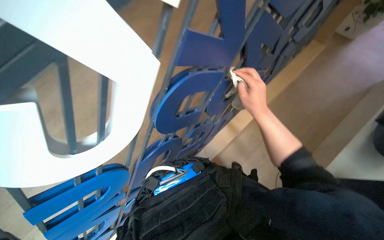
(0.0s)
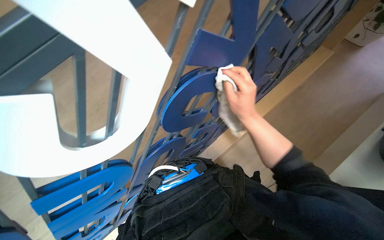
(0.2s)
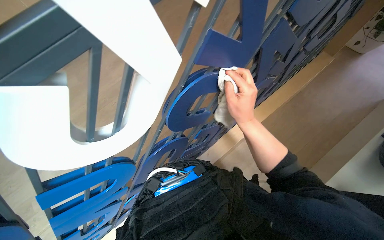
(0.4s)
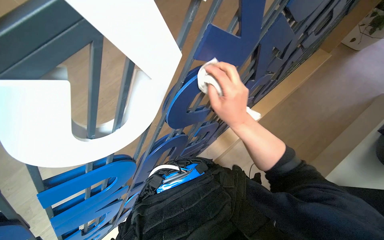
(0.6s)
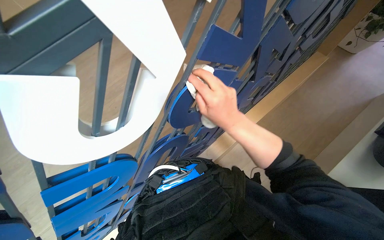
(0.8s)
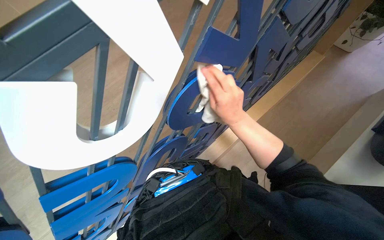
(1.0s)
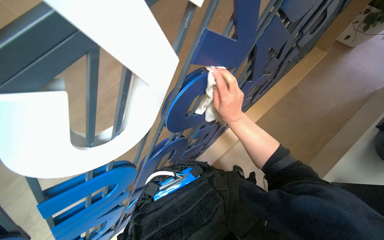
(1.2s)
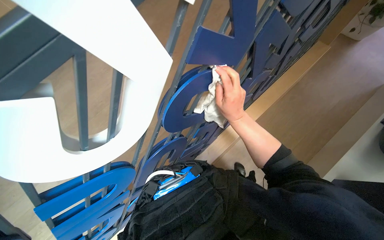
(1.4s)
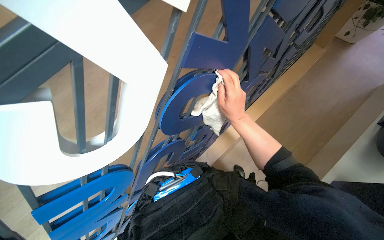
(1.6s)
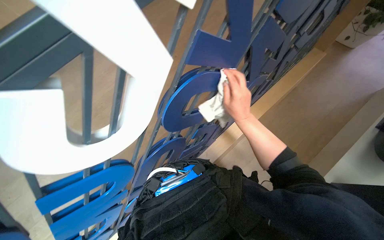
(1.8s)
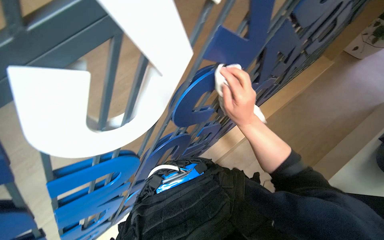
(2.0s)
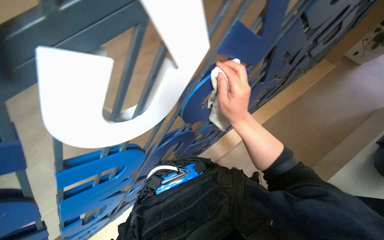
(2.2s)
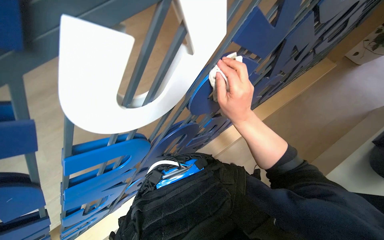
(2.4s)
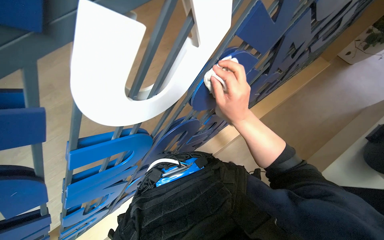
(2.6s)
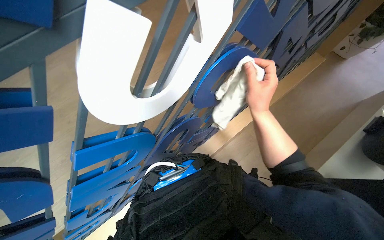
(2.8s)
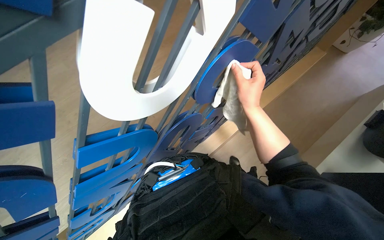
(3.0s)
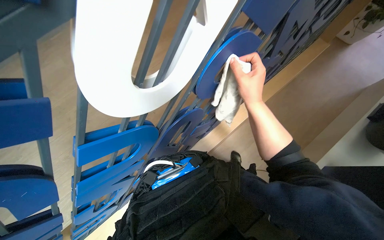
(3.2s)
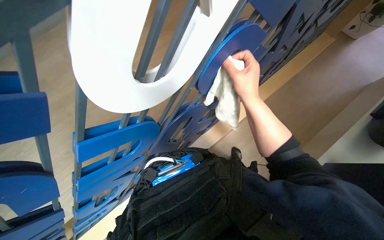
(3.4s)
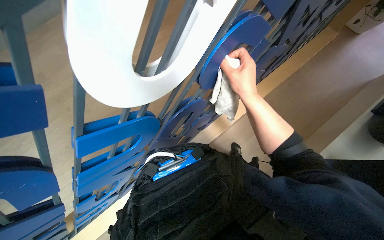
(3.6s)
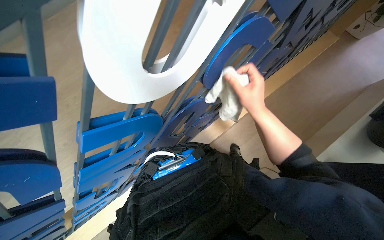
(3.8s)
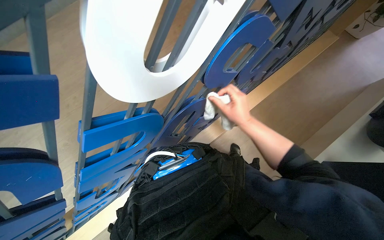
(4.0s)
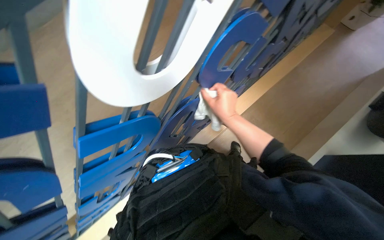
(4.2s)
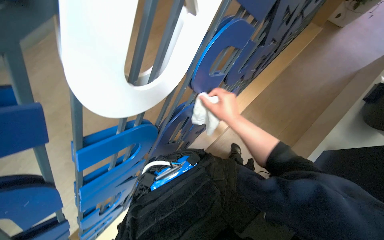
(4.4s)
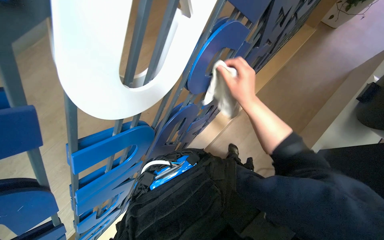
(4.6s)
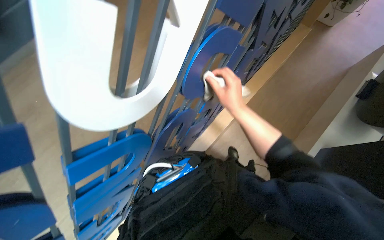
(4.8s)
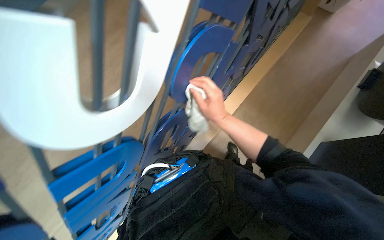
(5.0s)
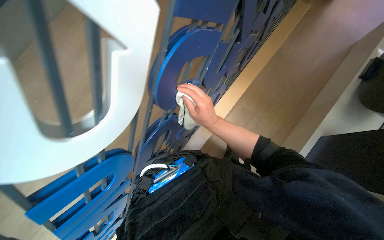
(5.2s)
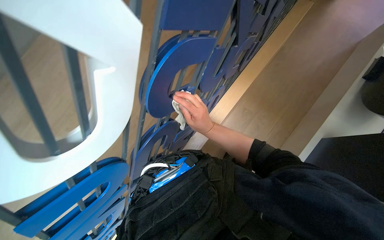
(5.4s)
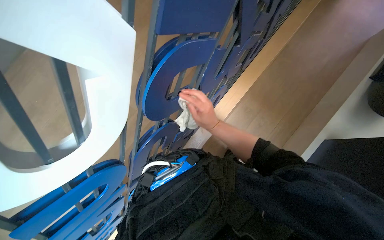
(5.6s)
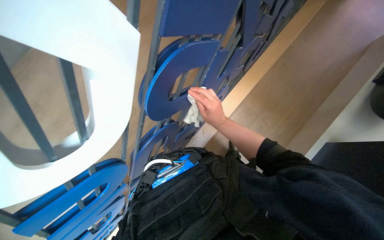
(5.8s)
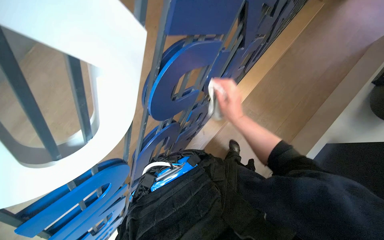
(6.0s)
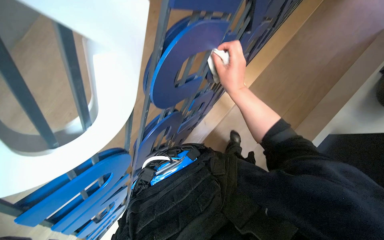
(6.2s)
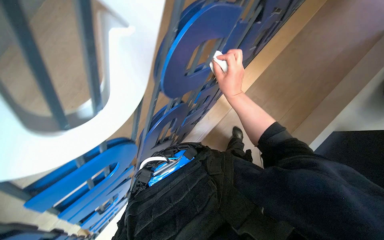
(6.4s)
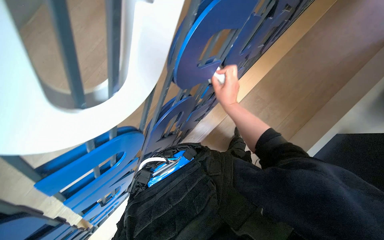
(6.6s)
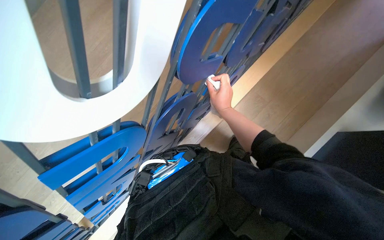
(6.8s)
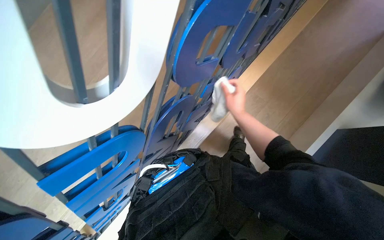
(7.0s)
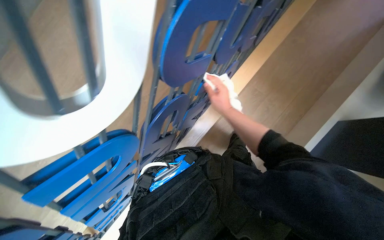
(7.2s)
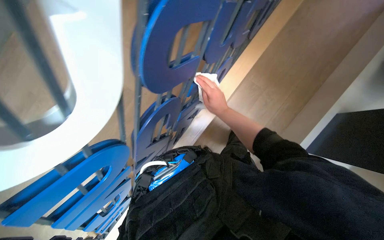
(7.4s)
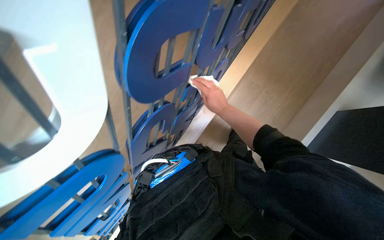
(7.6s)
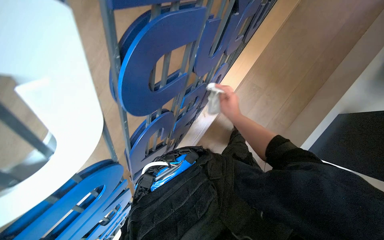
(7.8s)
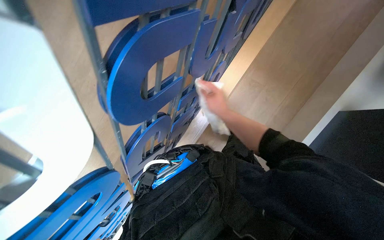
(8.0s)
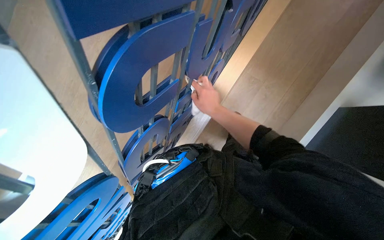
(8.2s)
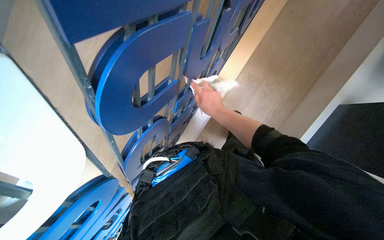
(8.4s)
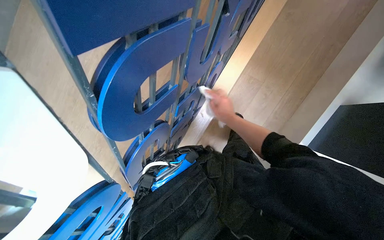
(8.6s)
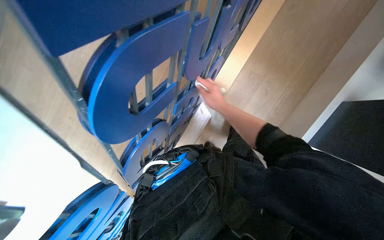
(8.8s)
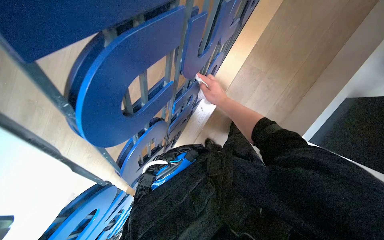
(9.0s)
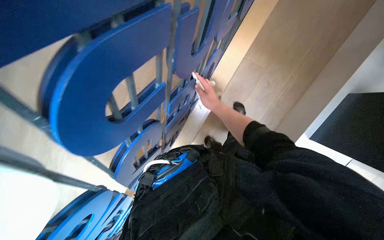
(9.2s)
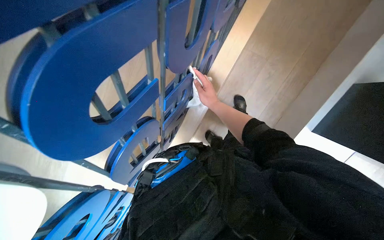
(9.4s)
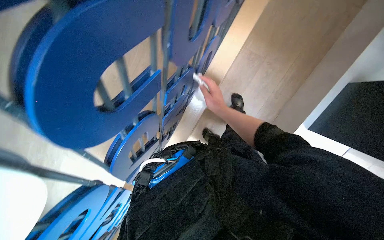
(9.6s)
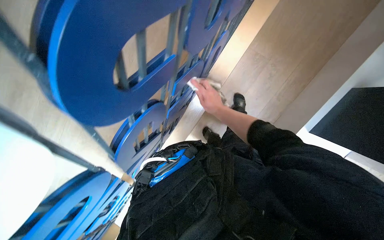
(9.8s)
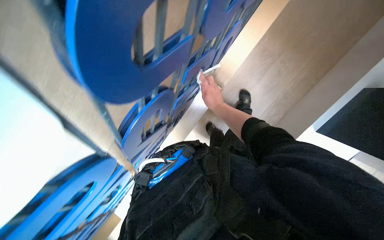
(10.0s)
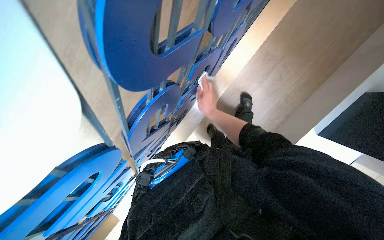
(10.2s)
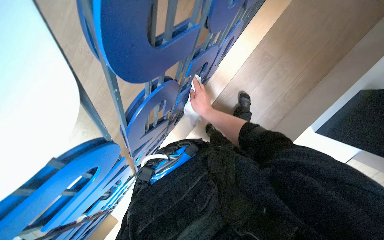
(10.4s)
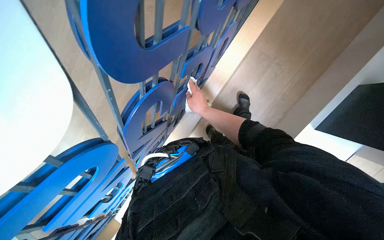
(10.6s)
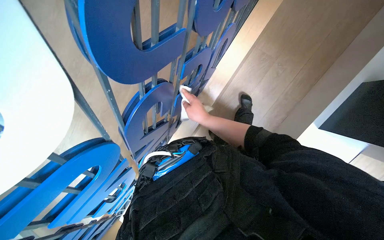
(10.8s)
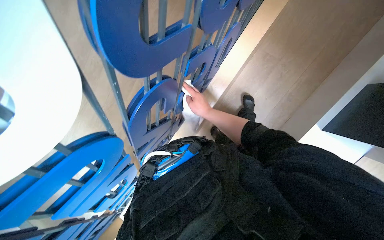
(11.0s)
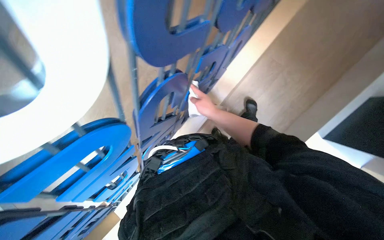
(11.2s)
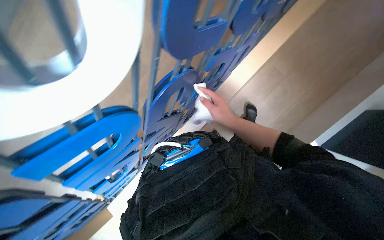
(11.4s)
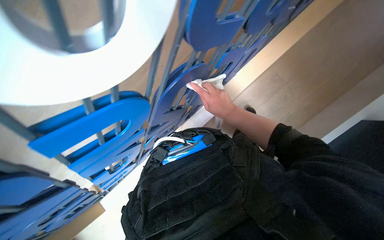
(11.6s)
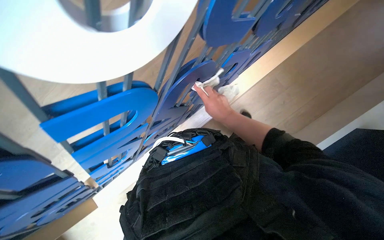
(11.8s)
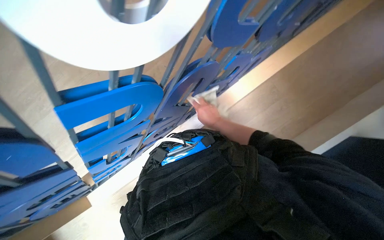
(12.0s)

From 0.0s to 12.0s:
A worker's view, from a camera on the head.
Job: wiping surfaces.
The whole recording: Wiping blue display structure. The worker continues wiping the blue display structure with a white cloth.
From 0.0s to 1.6s: The right hand is displaced to the left by approximately 10 cm.
From 6.0s to 7.6s: The right hand heads farther from the camera, covering approximately 15 cm.
From 9.0s to 10.4s: The right hand travels to the left by about 10 cm.

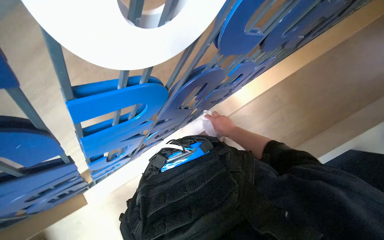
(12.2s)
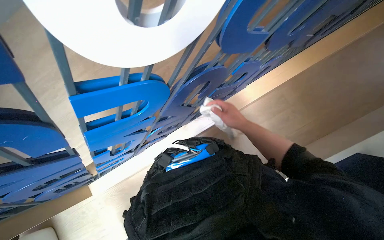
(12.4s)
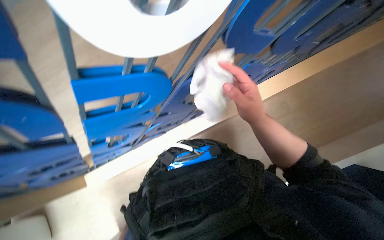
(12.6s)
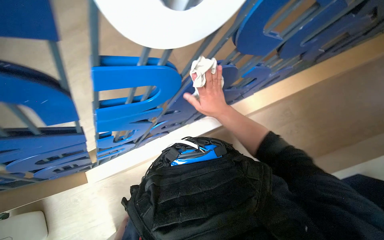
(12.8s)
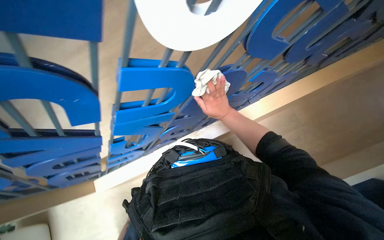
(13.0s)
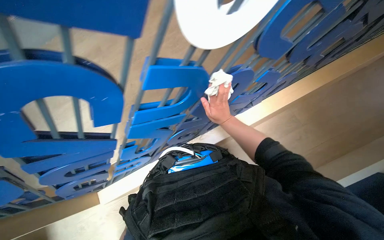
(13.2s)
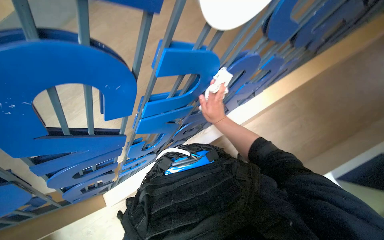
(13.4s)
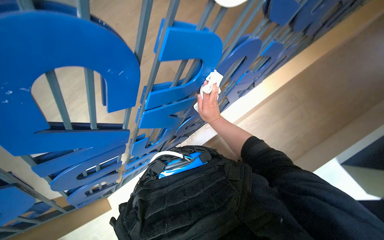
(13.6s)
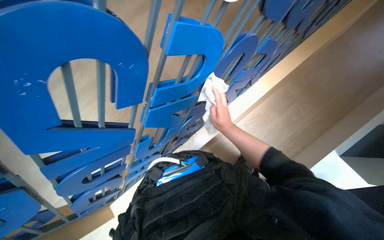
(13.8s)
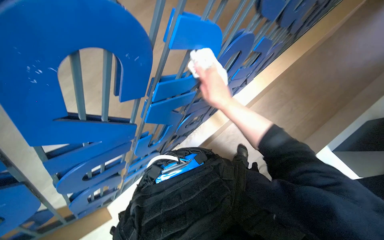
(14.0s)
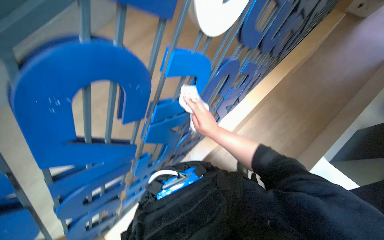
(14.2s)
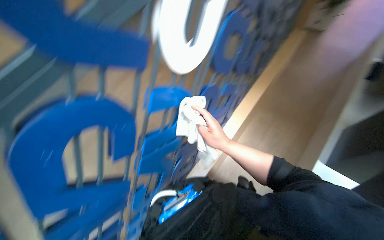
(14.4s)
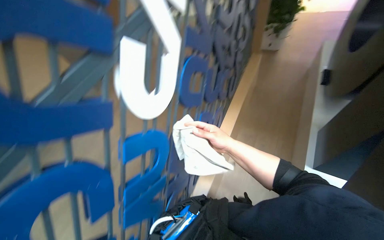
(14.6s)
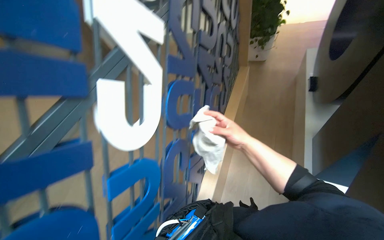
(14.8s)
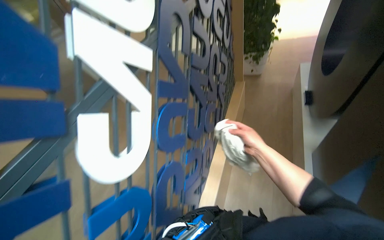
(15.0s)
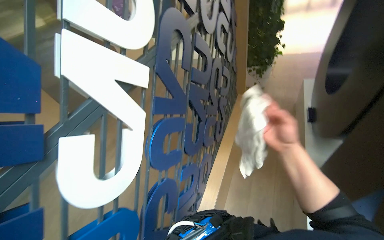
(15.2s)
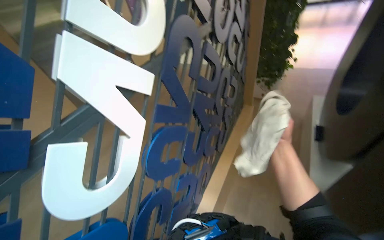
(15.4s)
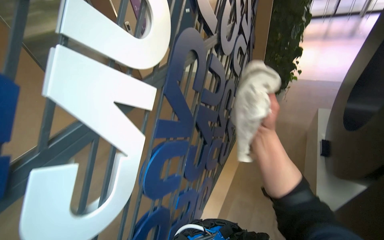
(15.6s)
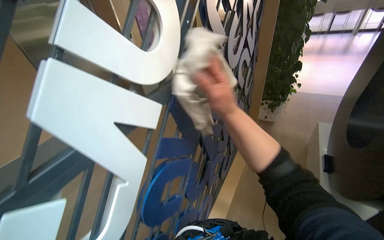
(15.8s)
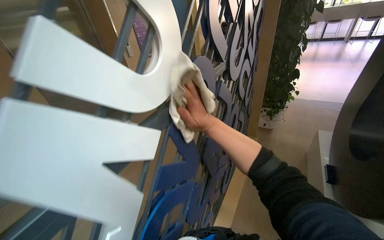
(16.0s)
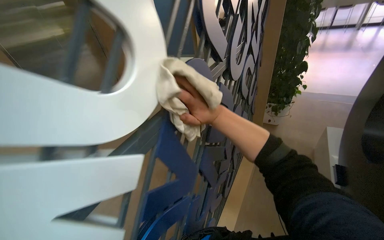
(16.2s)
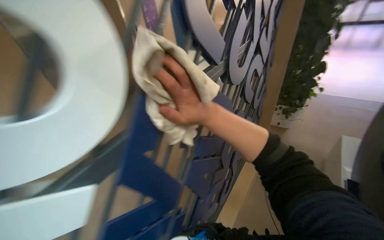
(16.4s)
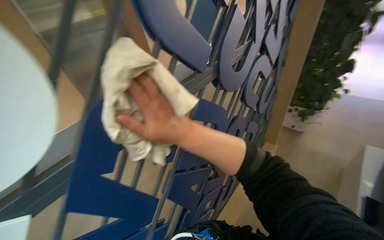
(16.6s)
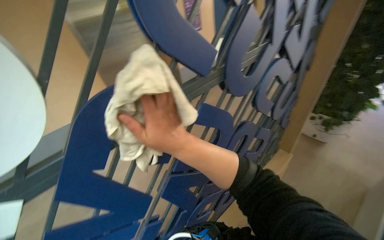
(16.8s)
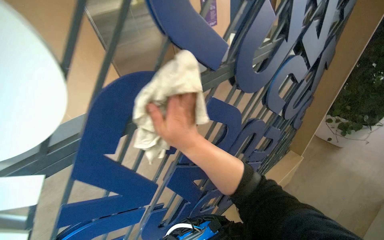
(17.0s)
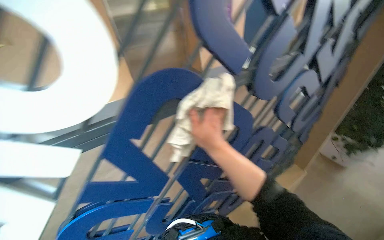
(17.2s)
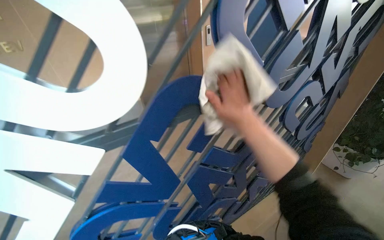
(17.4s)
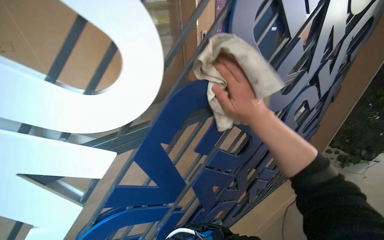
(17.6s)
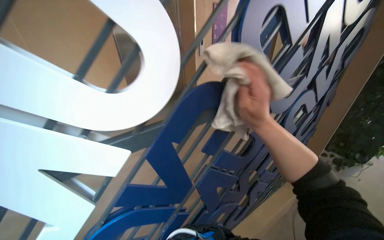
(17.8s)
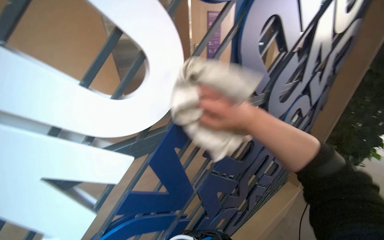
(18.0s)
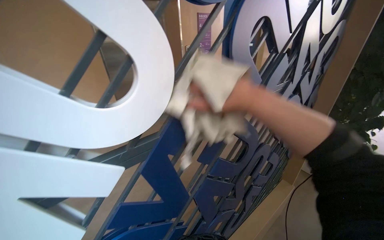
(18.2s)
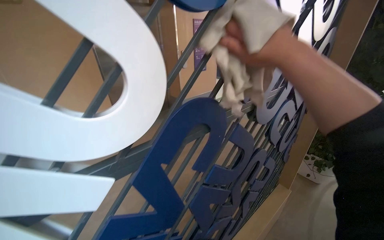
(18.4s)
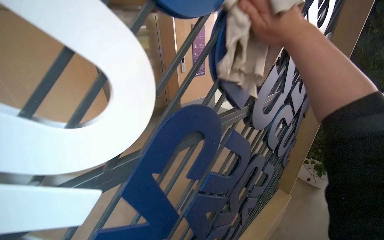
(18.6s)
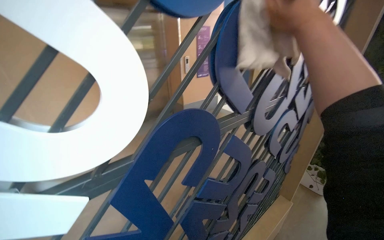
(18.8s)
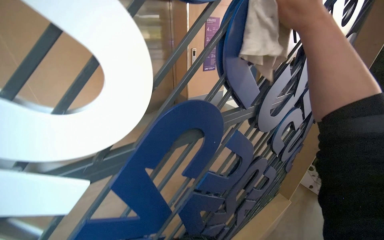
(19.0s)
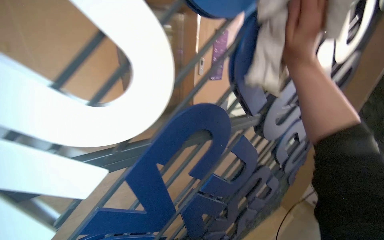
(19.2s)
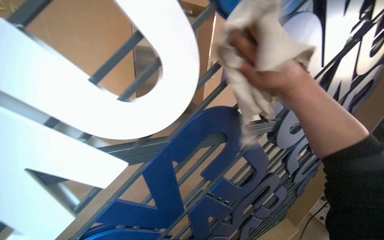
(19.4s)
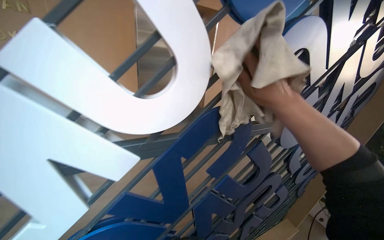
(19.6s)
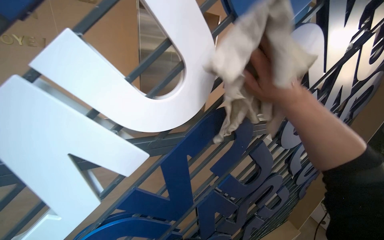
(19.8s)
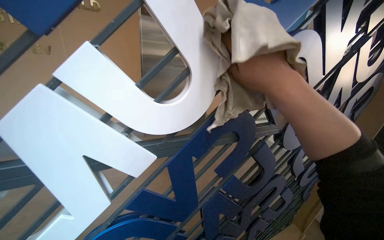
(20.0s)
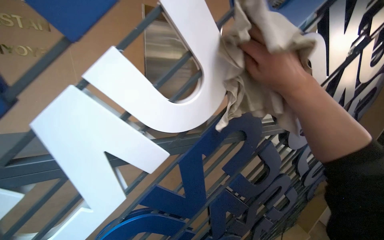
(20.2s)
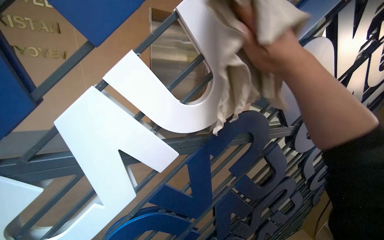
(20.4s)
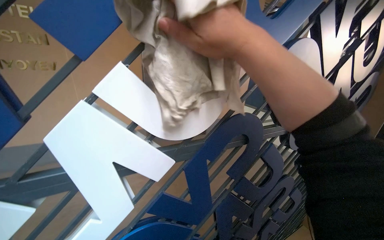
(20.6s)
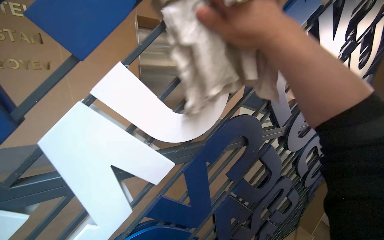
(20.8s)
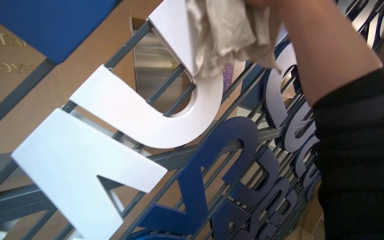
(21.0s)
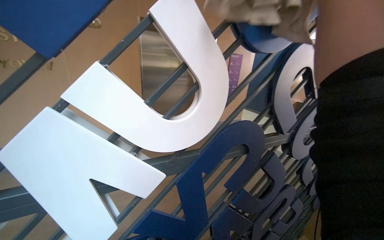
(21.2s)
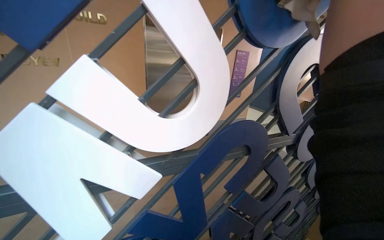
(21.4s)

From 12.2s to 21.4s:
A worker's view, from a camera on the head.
Job: wiping surfaces.
The whole recording: Wiping blue display structure. The worker continues wiping the blue display structure with a white cloth.
From 12.2s to 13.8s: The right hand moves about 15 cm nearer to the camera and comes back.
From 13.8s to 15.2s: The view tilts roughly 40 degrees upward. The scene rotates counterclockwise by approximately 30 degrees.
From 15.2s to 16.8s: The camera travels approximately 50 cm. The head turns to the left by about 25 degrees.
From 16.8s to 18.4s: The right hand heads up the picture, covering some 15 cm, and goes farther from the camera and returns, roughly 10 cm each way.
From 18.4s to 19.8s: The right hand goes up the picture and returns, about 10 cm each way.
